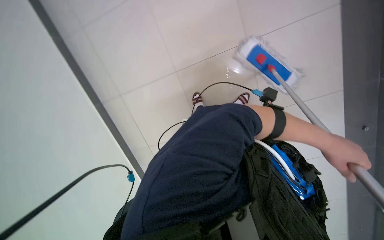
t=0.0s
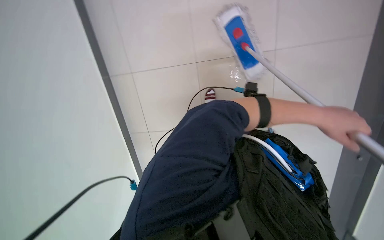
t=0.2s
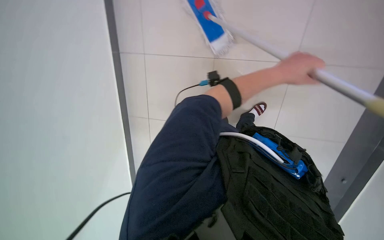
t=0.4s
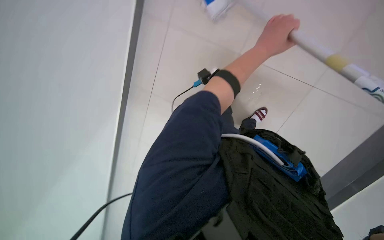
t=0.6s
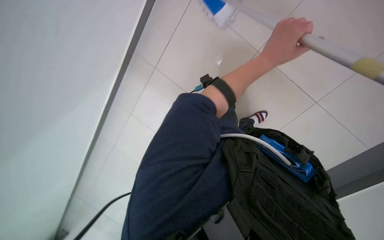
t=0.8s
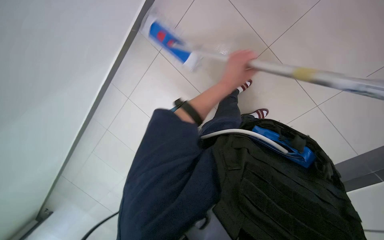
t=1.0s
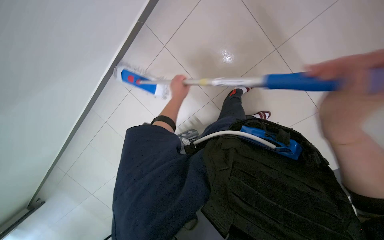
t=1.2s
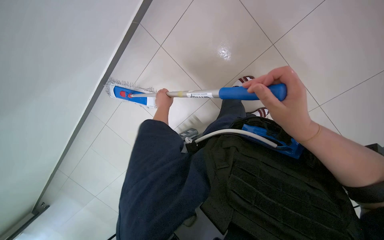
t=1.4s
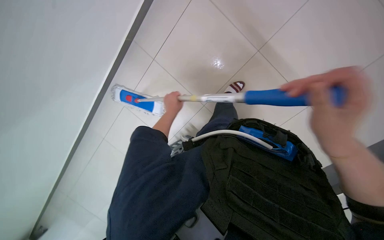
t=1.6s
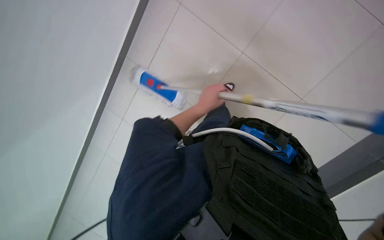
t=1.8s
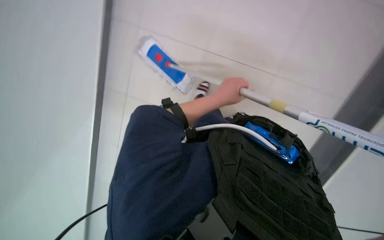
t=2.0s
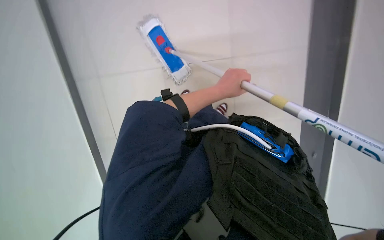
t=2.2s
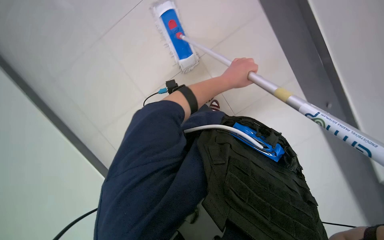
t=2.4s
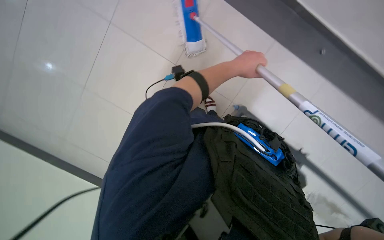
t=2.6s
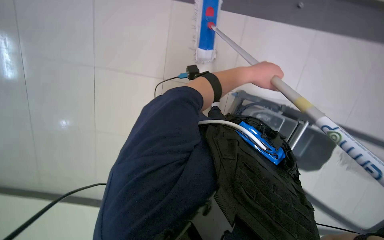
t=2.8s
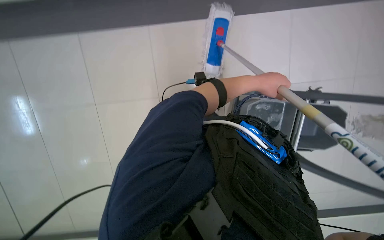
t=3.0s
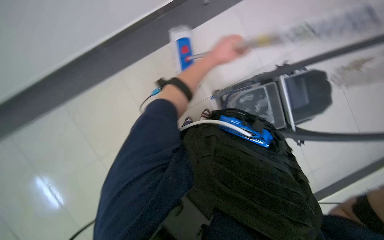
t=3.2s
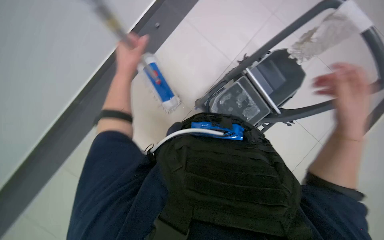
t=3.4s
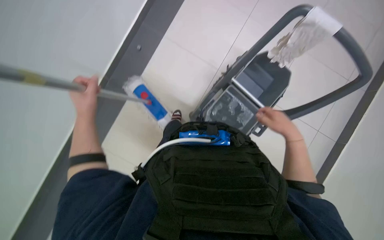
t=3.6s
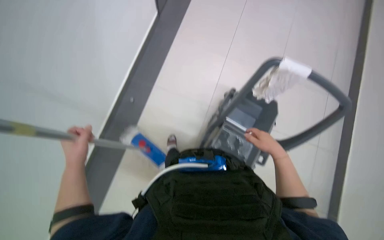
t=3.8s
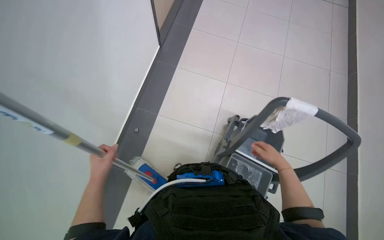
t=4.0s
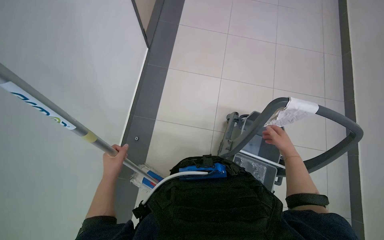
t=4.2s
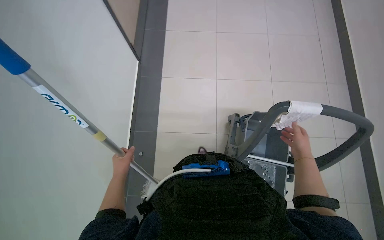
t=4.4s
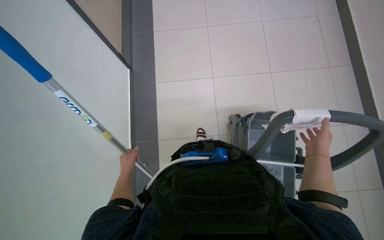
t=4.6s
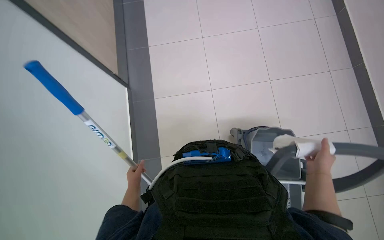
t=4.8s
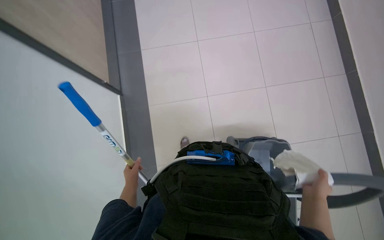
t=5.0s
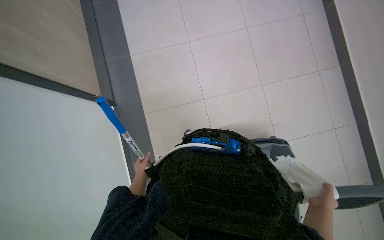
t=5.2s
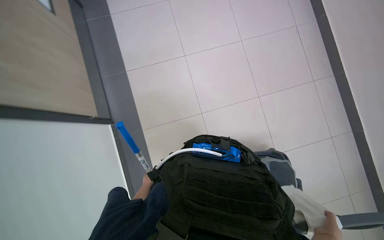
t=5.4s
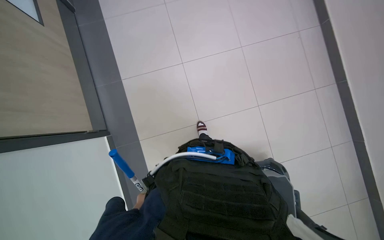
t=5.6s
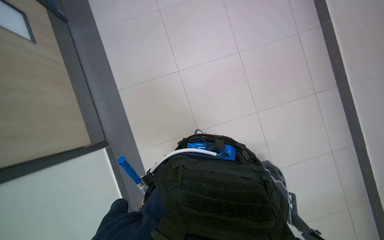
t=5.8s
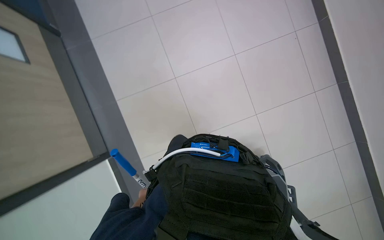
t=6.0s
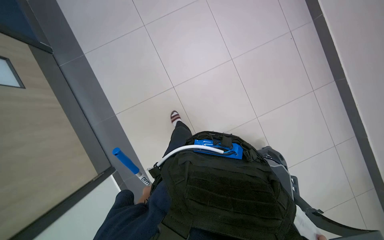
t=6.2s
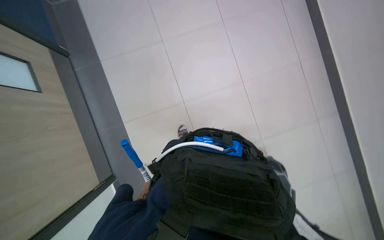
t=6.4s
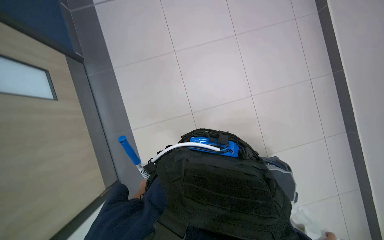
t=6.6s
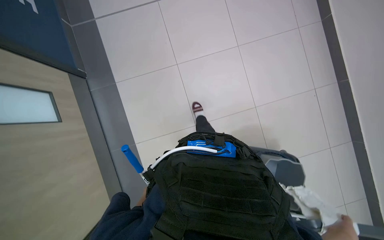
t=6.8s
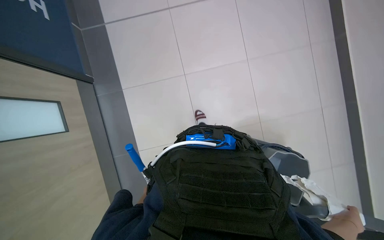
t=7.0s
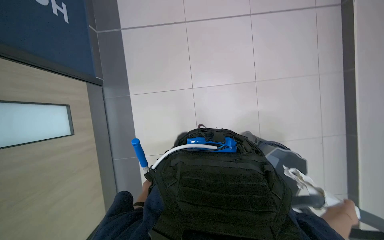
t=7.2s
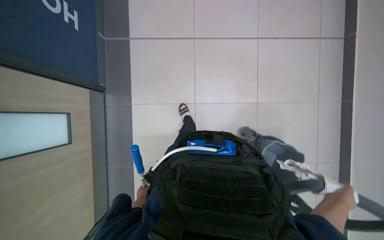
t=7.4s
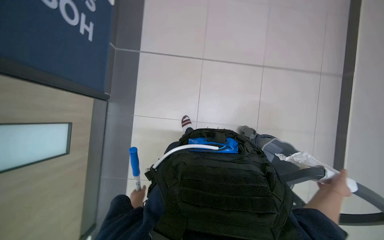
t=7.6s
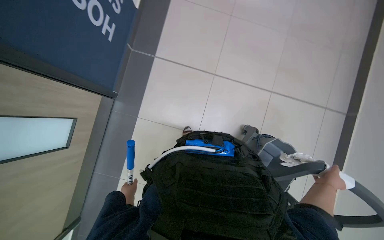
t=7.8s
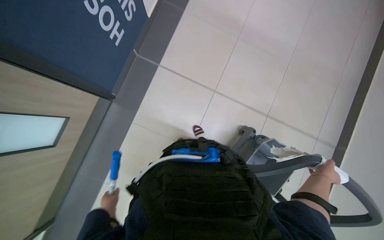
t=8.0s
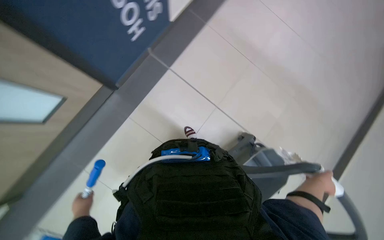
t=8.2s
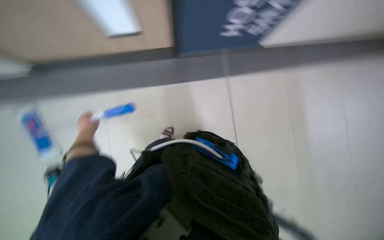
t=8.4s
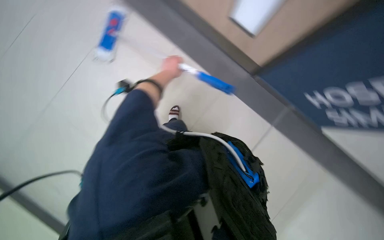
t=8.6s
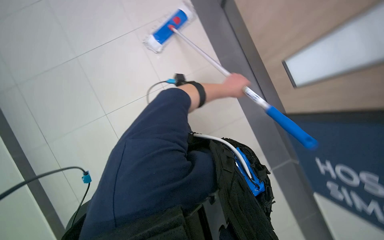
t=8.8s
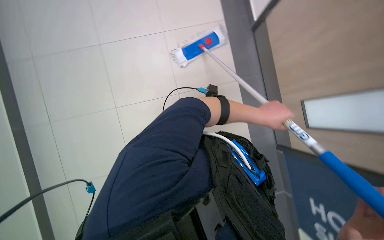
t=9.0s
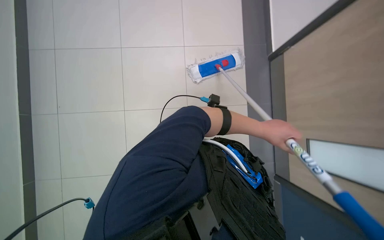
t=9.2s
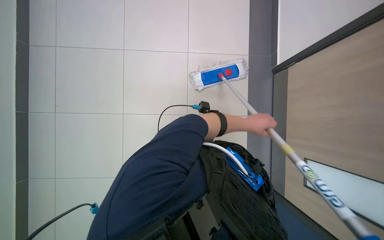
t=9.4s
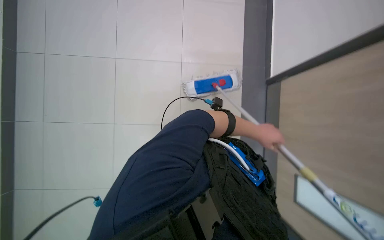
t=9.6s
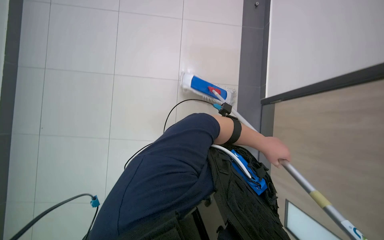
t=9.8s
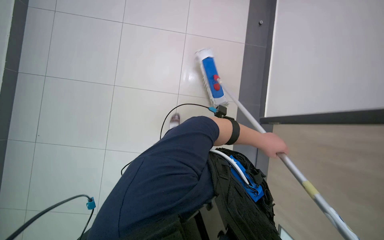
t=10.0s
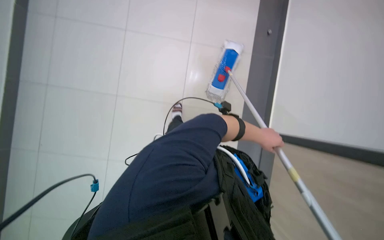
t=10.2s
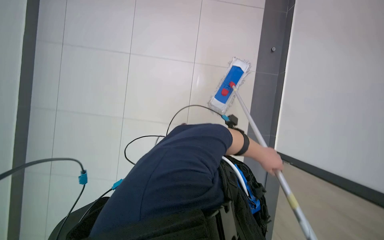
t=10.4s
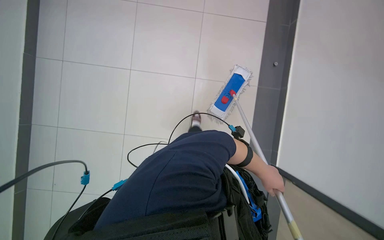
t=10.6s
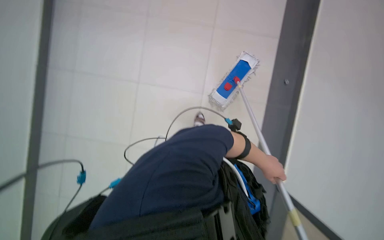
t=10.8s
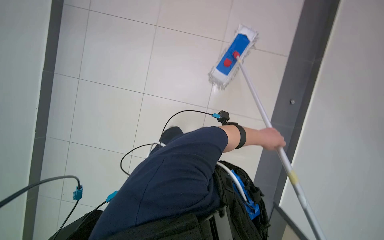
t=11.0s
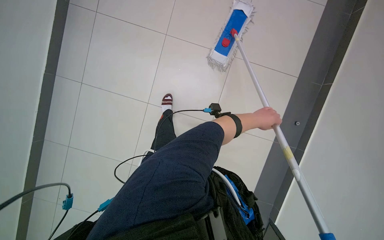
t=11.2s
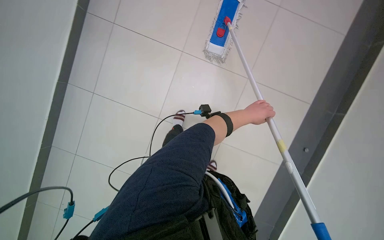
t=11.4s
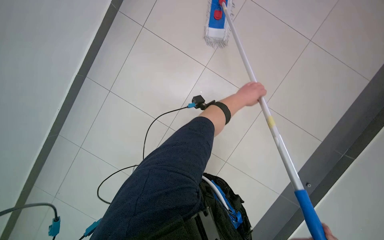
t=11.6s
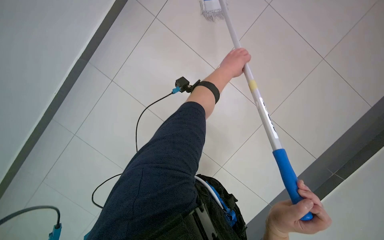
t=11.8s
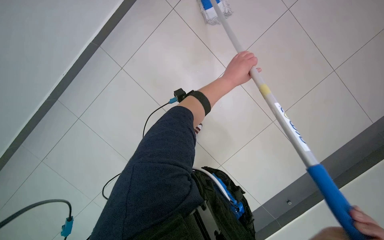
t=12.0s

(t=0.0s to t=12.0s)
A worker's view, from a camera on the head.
Job: mopping floor.
The whole recording: Mopping tiled floor. The worker mops the tiled floor, occasionally moving the mop bucket and cleaning the mop head.
t=0.0s - t=1.6s: The view tips upward by about 20 degrees.
t=3.0s - t=4.4s: The view tips upward by about 35 degrees. The scene turns approximately 40 degrees counterclockwise in the picture.
t=4.4s - t=6.0s: The left hand travels farther from the camera and down the picture by some 30 cm.
t=6.0s - t=7.6s: The camera pitches upward, by about 20 degrees.
t=7.6s - t=9.0s: The camera pitches upward, by some 15 degrees. The scene turns some 60 degrees clockwise in the picture.
t=9.0s - t=10.4s: The view tips upward by approximately 25 degrees.
t=10.4s - t=12.0s: The left hand travels up the picture, nearer to the camera and to the left by some 35 cm.

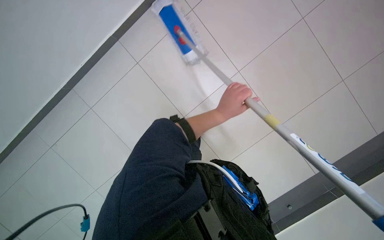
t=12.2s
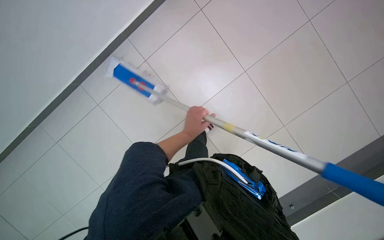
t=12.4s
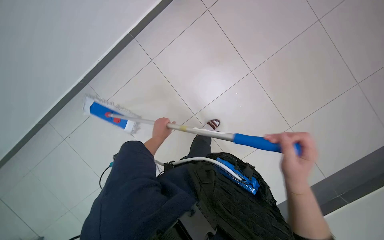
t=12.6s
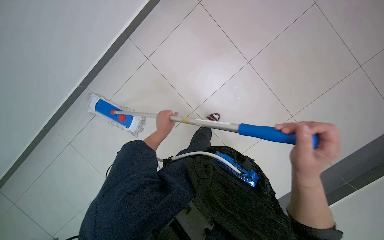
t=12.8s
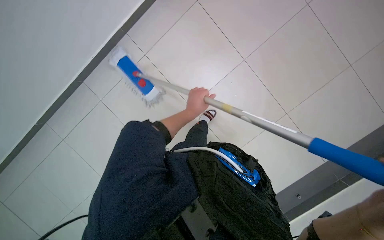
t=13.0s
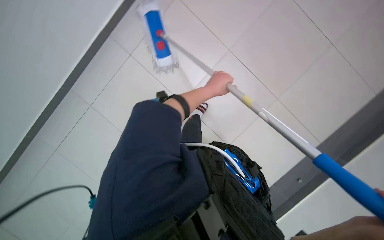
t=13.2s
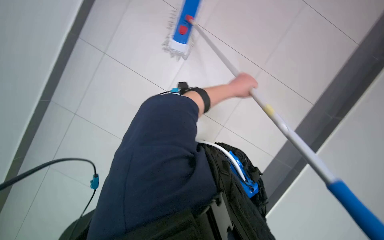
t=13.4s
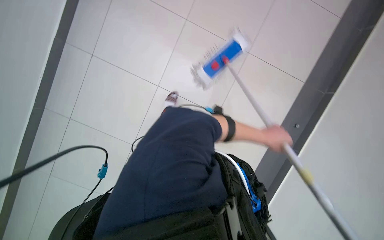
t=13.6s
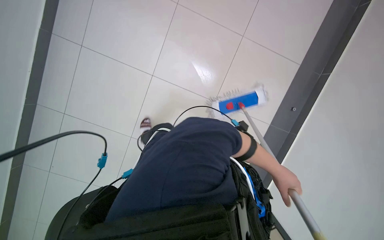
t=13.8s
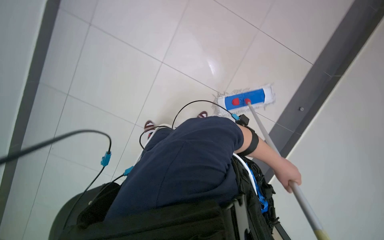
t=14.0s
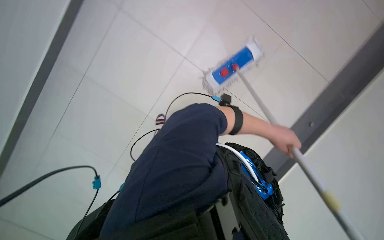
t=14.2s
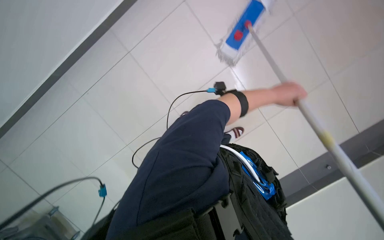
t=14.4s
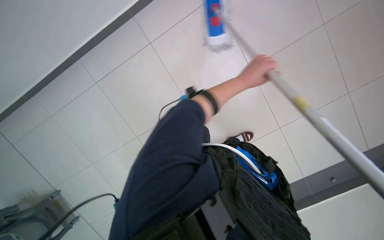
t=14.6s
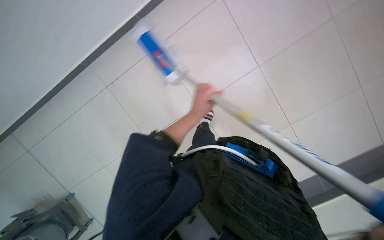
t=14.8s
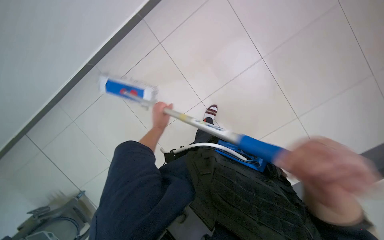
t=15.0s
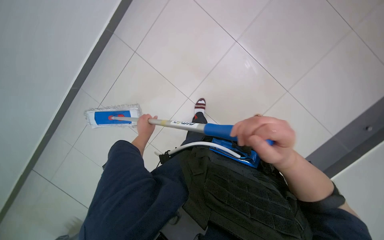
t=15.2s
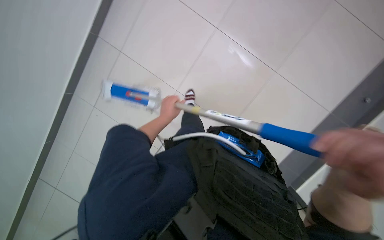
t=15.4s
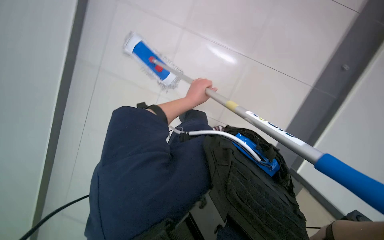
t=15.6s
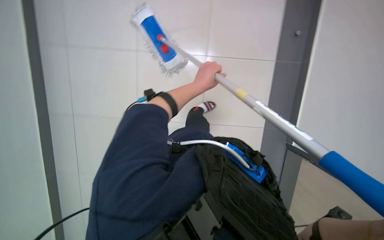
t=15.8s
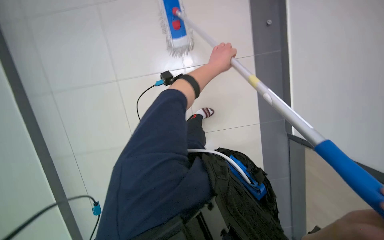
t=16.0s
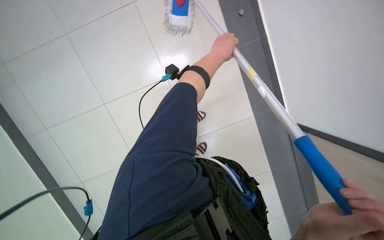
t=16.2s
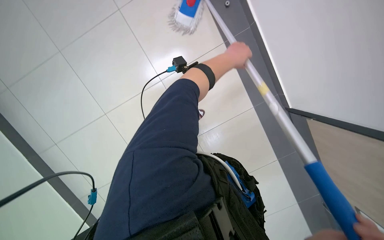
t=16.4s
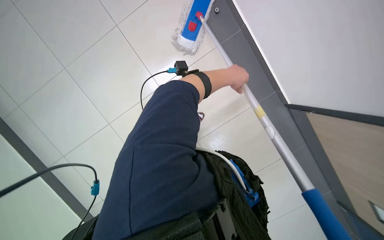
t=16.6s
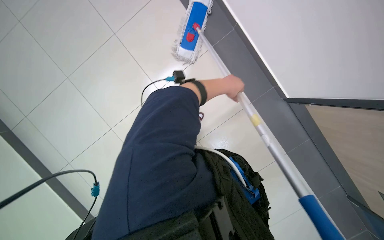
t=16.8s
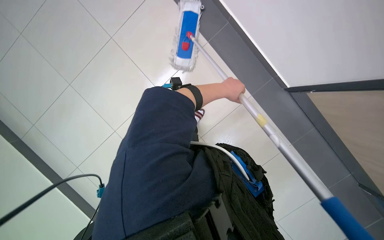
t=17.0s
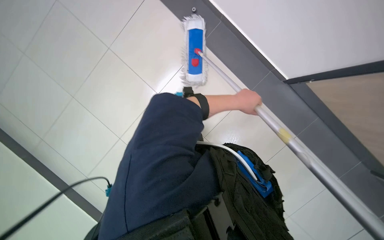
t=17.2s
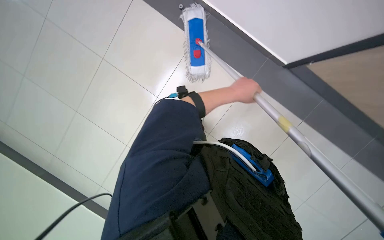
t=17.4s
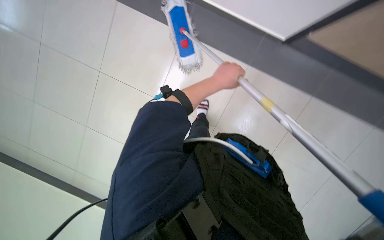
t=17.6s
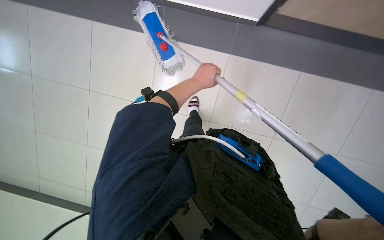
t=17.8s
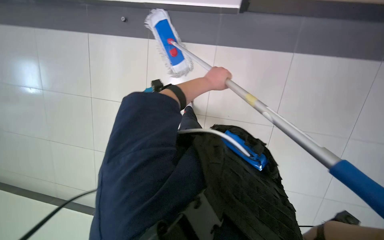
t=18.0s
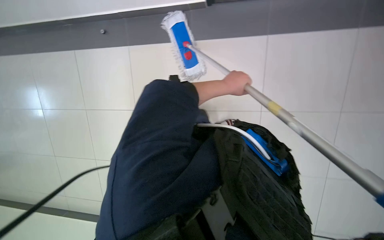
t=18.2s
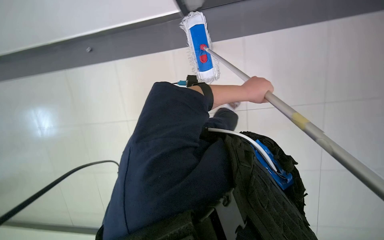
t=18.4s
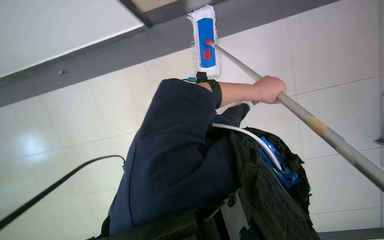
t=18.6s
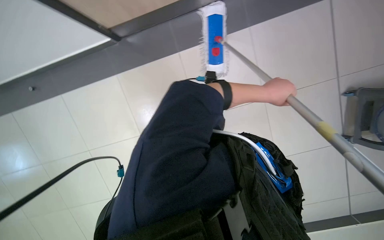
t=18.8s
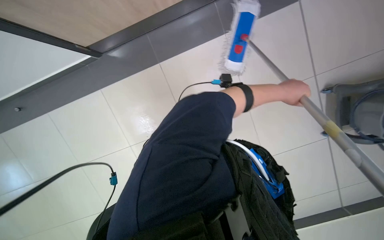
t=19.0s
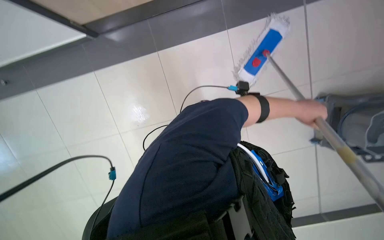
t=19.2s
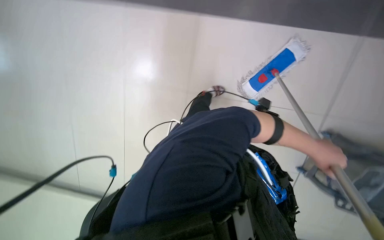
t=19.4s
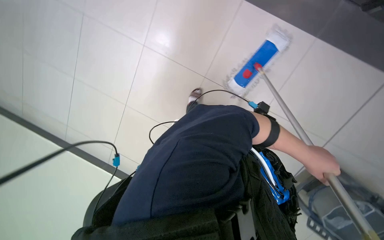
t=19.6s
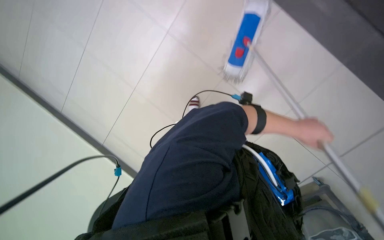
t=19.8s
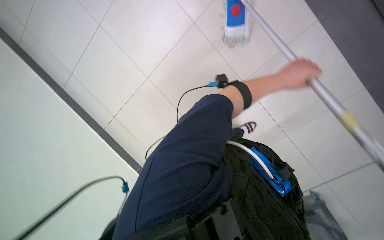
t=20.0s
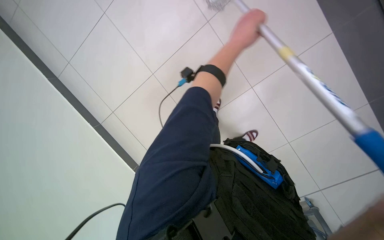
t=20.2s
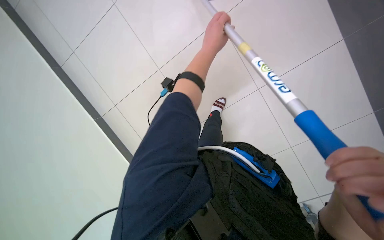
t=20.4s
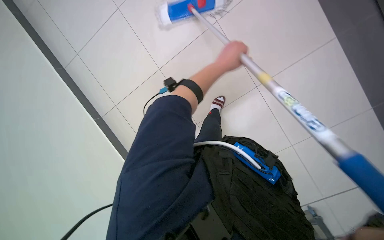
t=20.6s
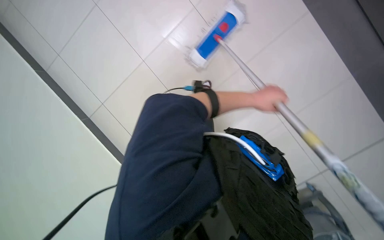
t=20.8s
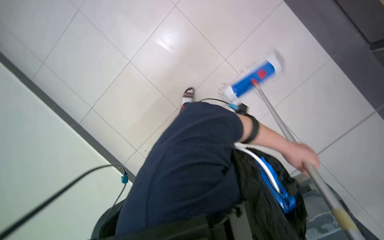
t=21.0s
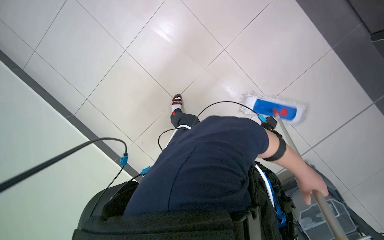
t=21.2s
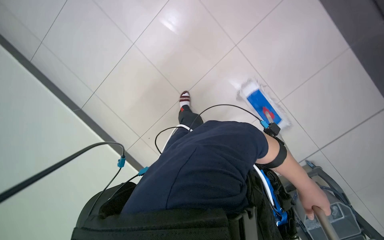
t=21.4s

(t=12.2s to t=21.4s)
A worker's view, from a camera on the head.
Job: mopping floor.
The whole recording: Mopping tiled floor. The worker mops the tiled floor, occasionally moving the mop bucket and cleaning the mop head.
t=16.8s - t=18.4s: The left hand heads to the right, covering roughly 20 cm.
t=18.4s - t=19.8s: The left hand is displaced to the right by roughly 10 cm.
t=19.8s - t=21.4s: The left hand goes approximately 25 cm down the picture.
